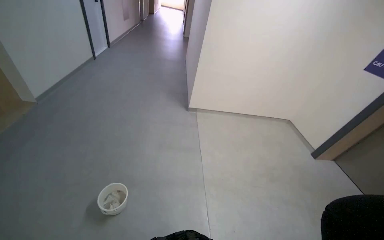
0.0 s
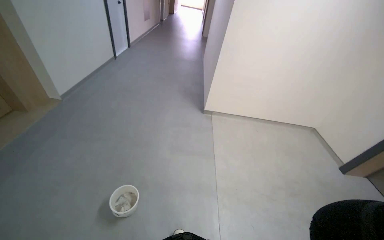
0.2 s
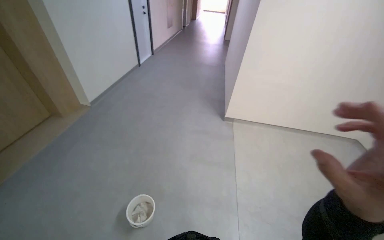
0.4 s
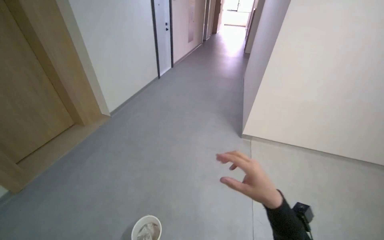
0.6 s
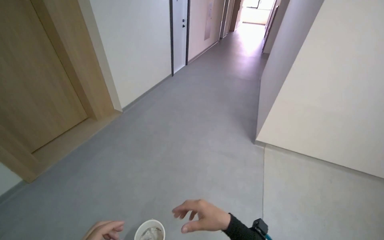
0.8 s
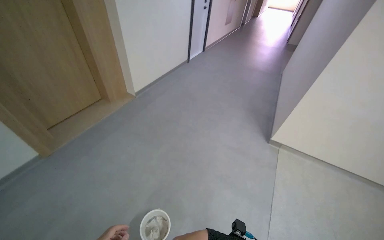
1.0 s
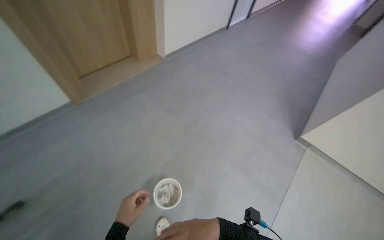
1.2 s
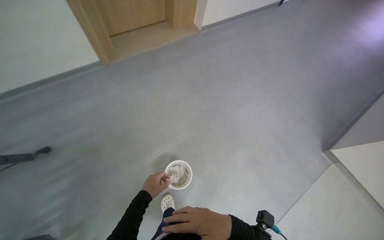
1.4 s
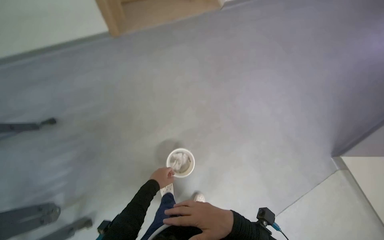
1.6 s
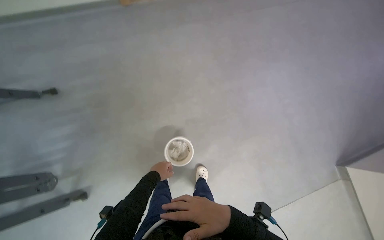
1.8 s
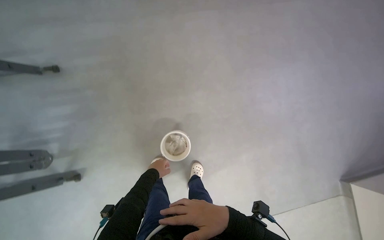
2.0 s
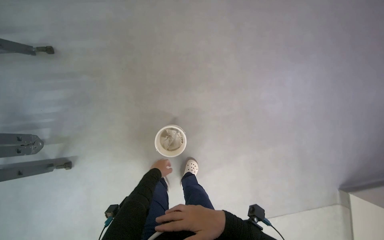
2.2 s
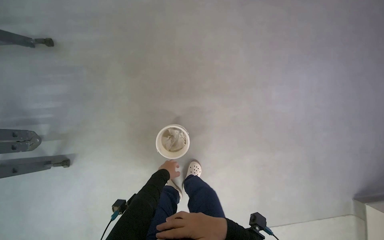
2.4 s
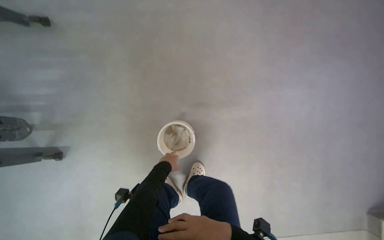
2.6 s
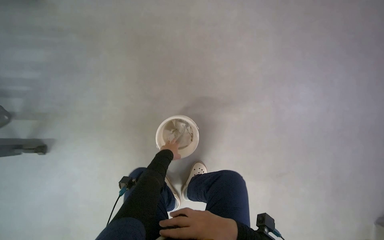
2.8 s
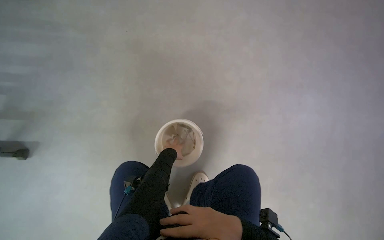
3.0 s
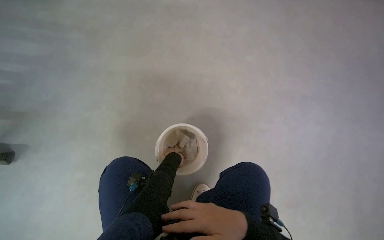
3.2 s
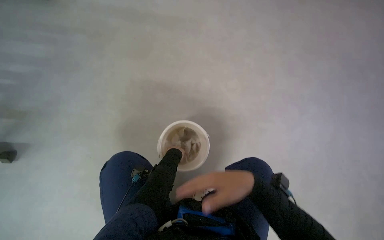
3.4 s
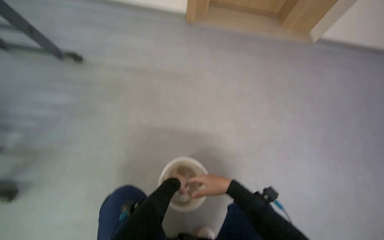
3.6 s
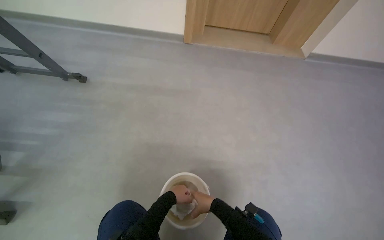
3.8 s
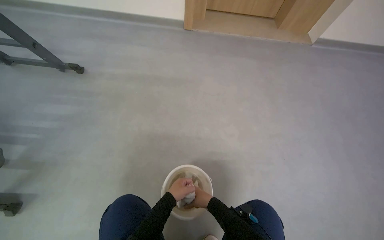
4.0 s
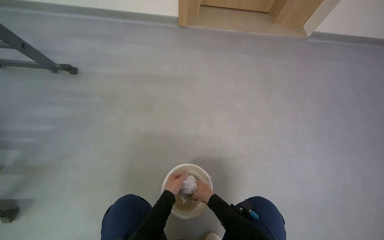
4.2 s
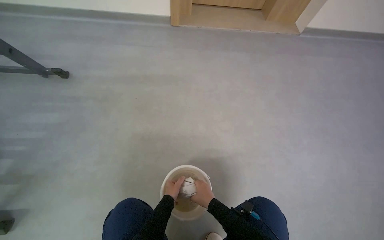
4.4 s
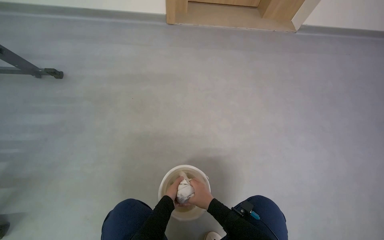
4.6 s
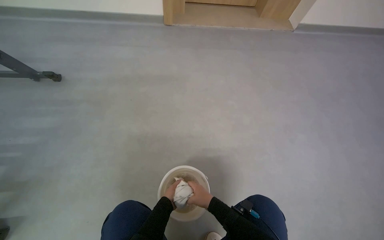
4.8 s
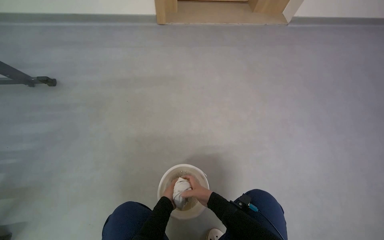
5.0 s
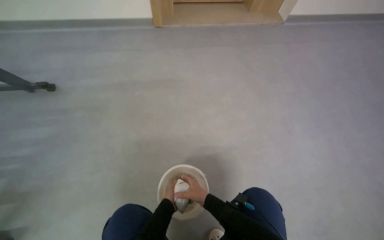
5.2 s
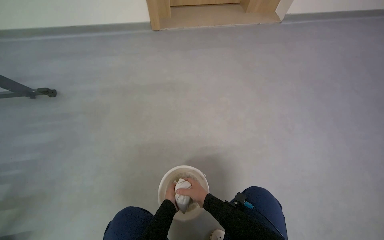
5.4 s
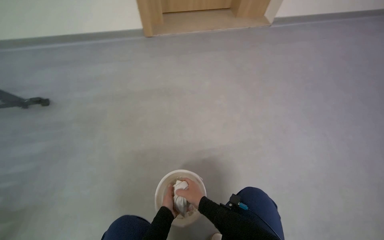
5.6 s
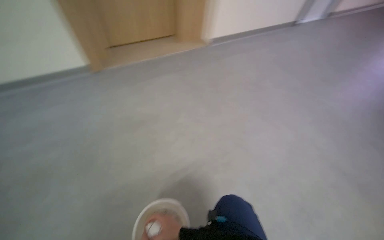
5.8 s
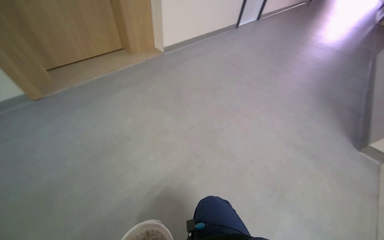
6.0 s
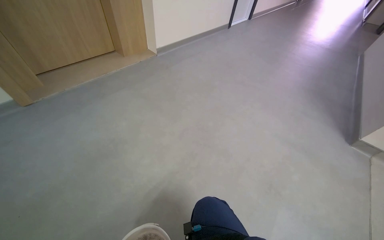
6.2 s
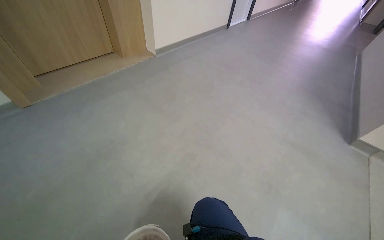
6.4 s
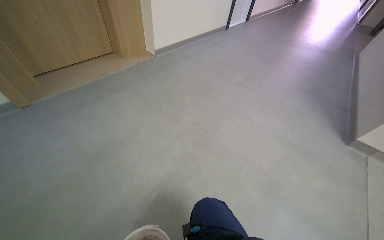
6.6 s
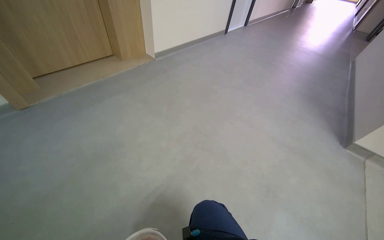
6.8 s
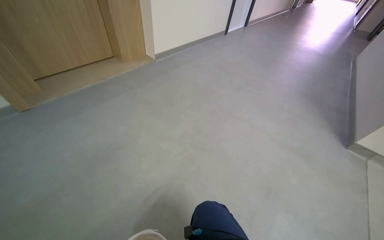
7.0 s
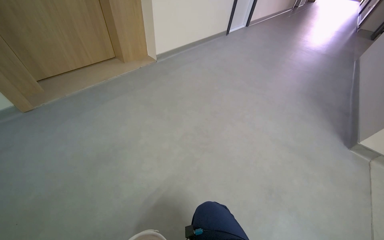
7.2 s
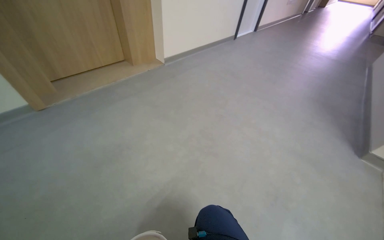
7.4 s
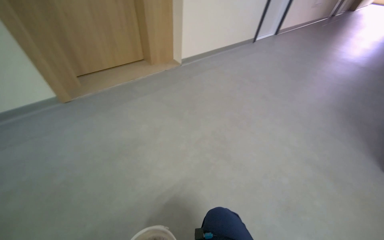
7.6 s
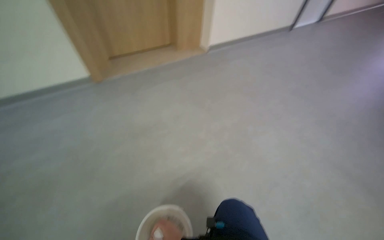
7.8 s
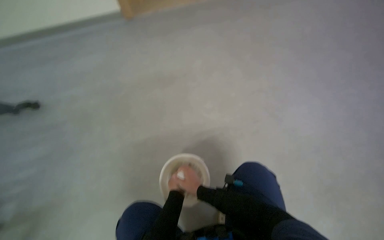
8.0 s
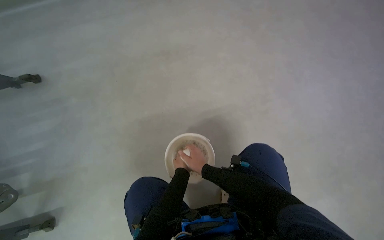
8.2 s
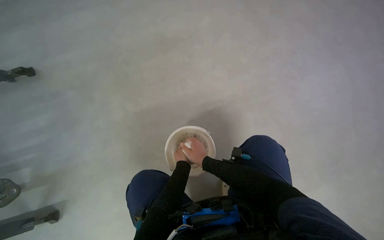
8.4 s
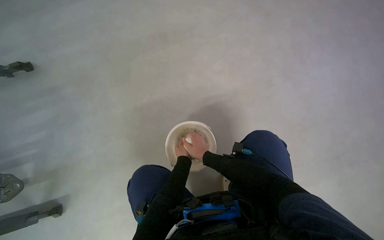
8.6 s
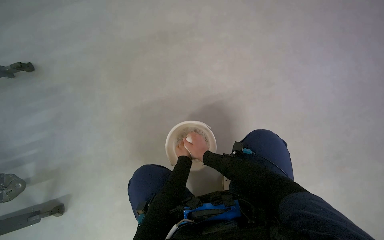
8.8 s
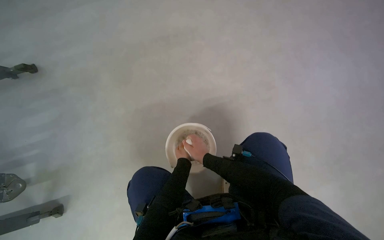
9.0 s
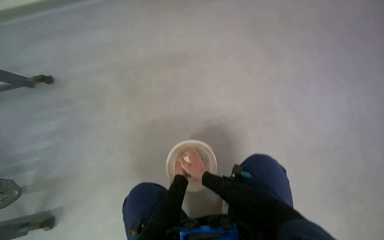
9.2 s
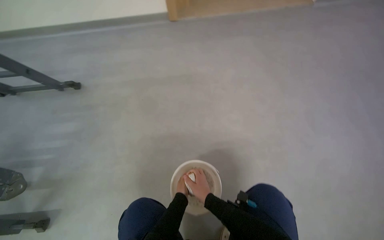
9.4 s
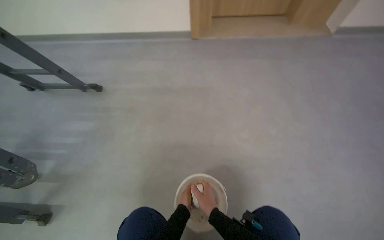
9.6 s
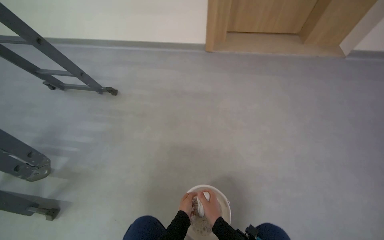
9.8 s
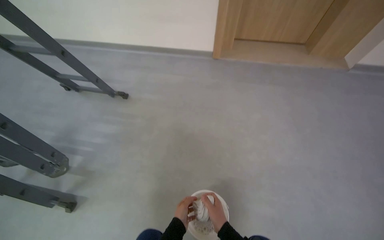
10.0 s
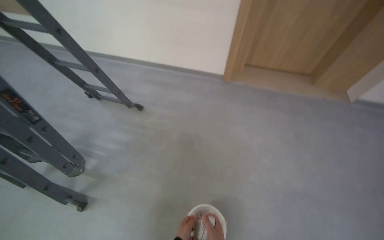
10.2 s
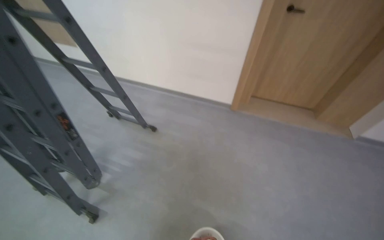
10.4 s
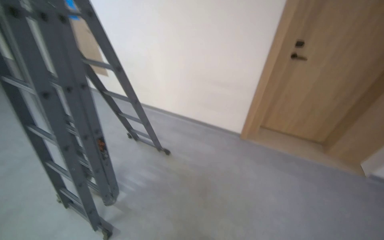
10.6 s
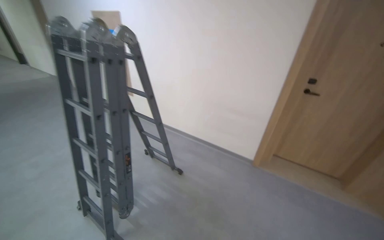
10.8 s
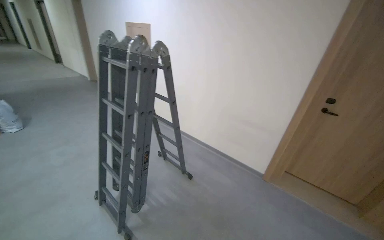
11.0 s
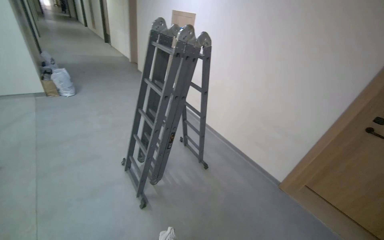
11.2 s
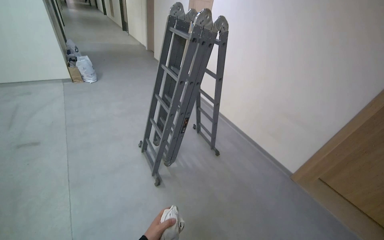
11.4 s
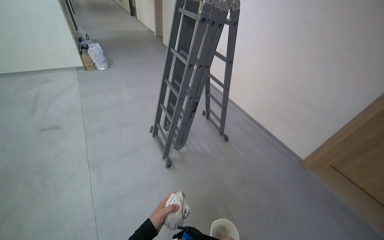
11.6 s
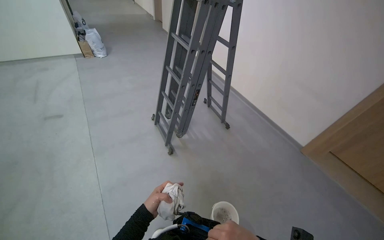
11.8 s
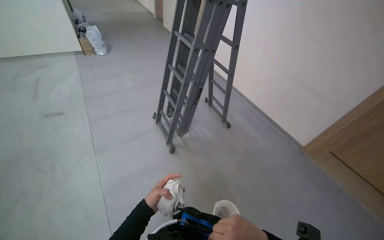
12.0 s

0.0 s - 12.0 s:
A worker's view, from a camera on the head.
Job: preparing cleaning supplies.
The whole recording: Preparing cleaning cloth. The worker wrings a white cloth in a bucket of water, preparing it for a cleaning task.
0.0 s - 1.6 s: The camera is carried about 50 cm. The head rotates about 65 degrees to the left. The view tilts approximately 25 degrees downward.
1.6 s - 3.0 s: The camera travels some 40 cm. The scene turns roughly 25 degrees clockwise in the picture.
3.0 s - 4.4 s: The view tilts roughly 25 degrees upward.
4.4 s - 6.0 s: The wearer looks approximately 30 degrees further to the right.
7.6 s - 9.0 s: The head rotates approximately 25 degrees to the left. The view tilts some 35 degrees downward.
9.0 s - 10.4 s: The head travels approximately 50 cm. The head turns to the left by about 40 degrees. The camera pitches upward, by approximately 30 degrees.
10.4 s - 12.0 s: The head travels about 50 cm. The wearer's head swings approximately 40 degrees to the left.

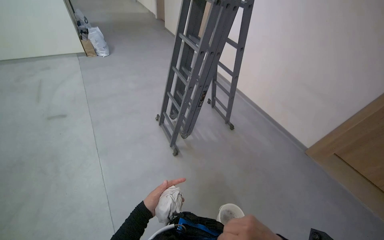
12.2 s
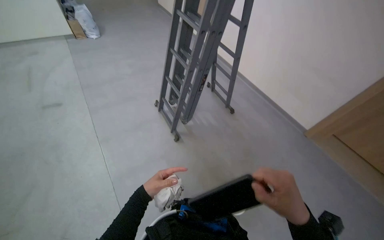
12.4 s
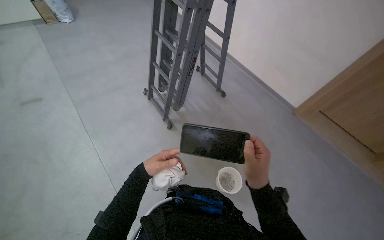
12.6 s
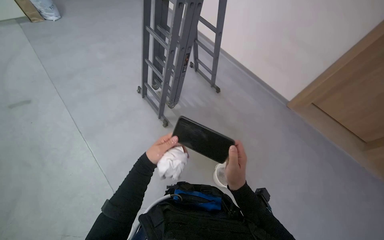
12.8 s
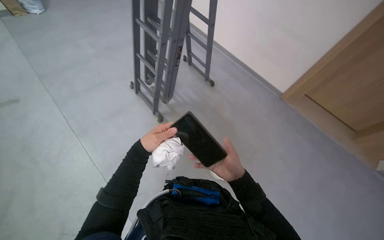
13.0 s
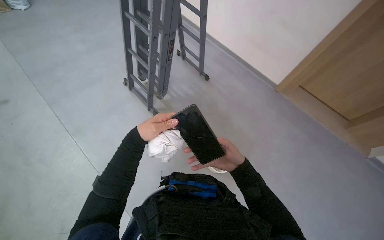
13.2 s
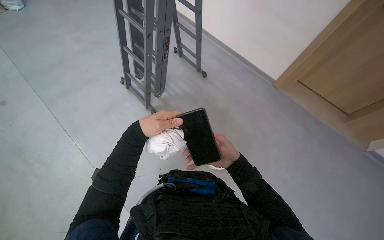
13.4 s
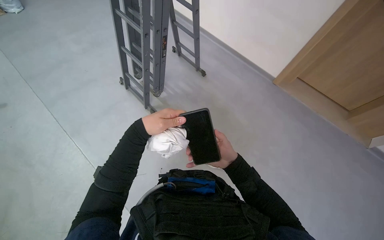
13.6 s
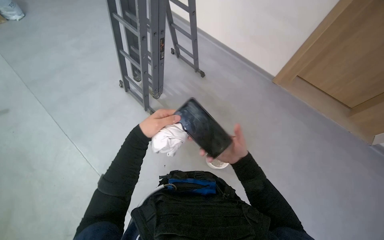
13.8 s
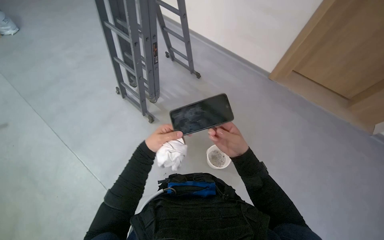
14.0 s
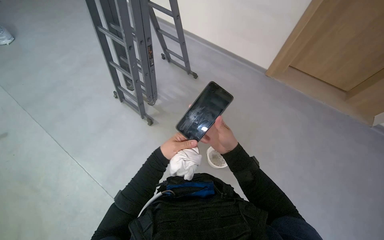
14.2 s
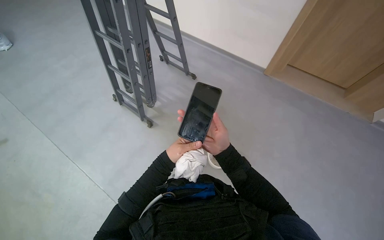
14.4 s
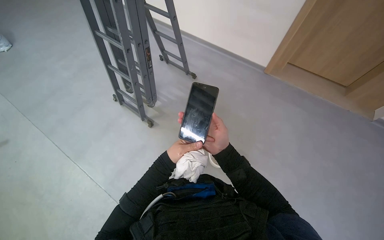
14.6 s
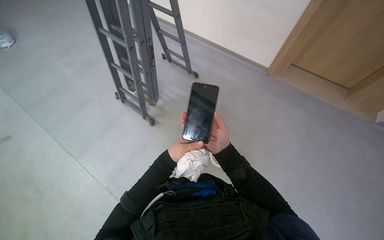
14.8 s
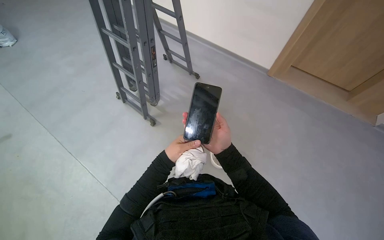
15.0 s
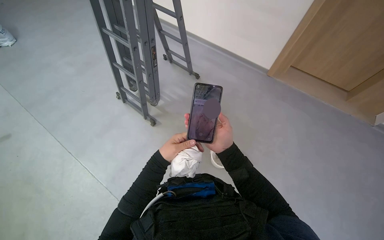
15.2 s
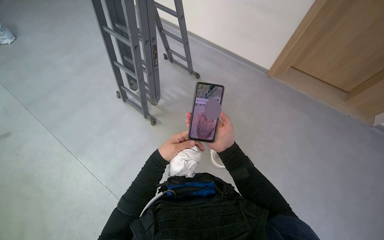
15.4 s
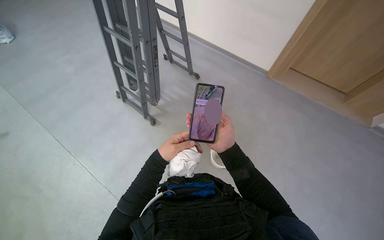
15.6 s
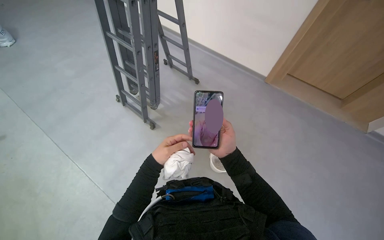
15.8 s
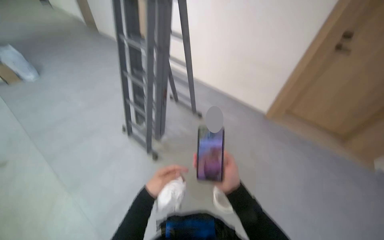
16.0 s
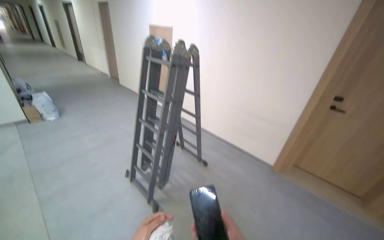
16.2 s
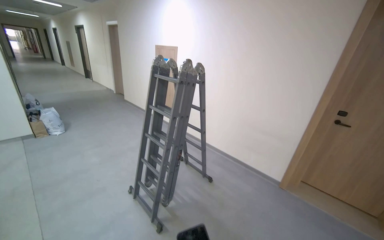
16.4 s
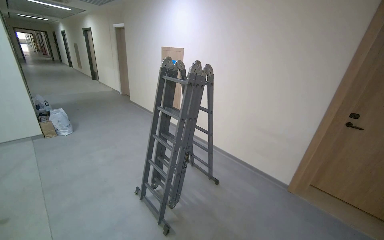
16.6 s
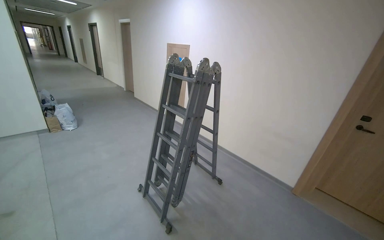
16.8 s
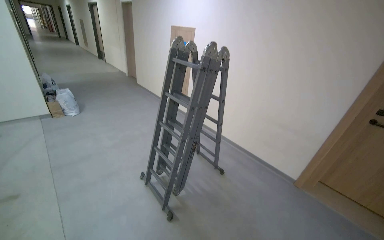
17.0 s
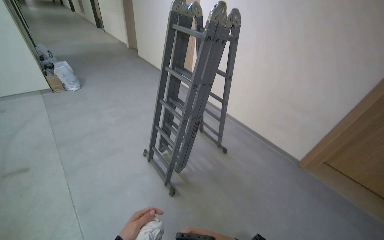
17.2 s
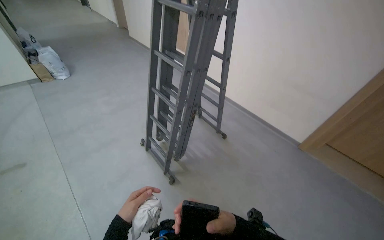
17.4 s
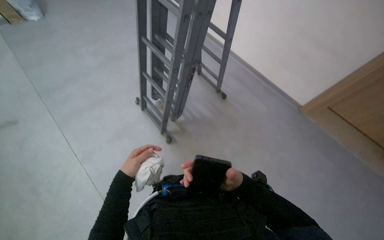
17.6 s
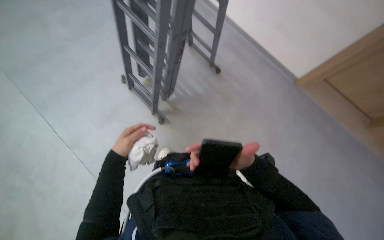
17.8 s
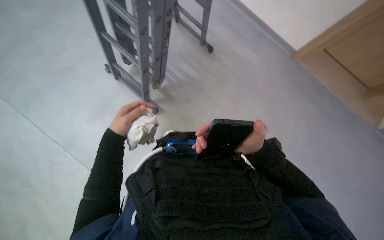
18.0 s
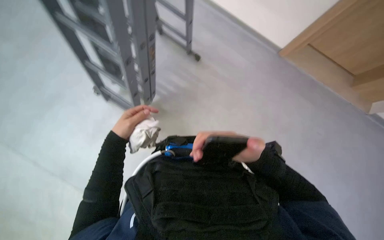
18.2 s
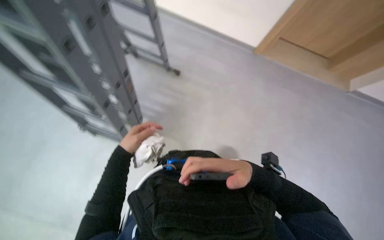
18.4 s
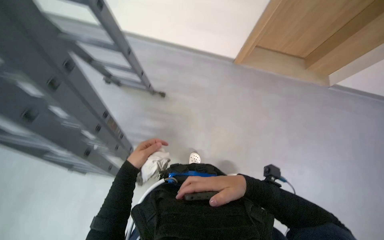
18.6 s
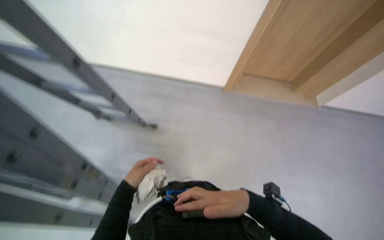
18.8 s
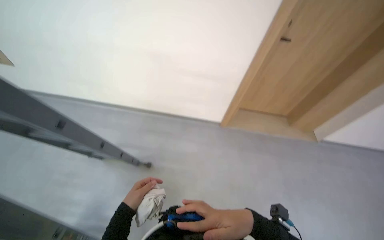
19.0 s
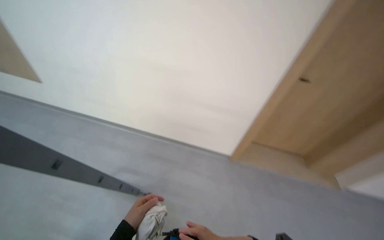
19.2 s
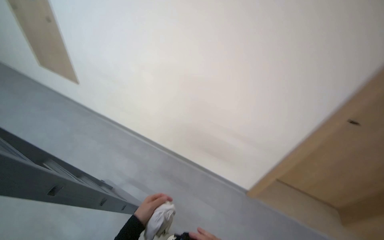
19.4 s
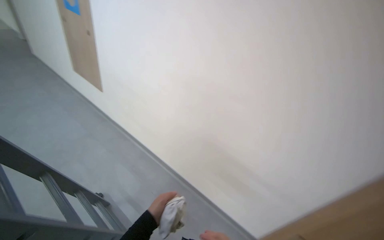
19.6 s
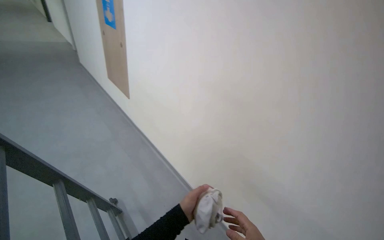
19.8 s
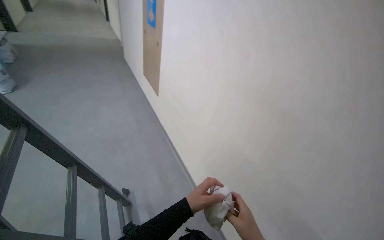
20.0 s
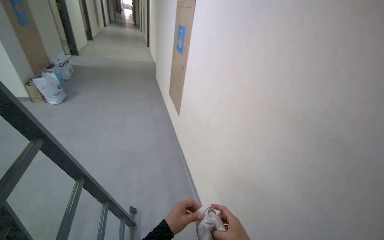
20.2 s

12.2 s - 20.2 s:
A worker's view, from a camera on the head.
Job: preparing cleaning supplies.
The whole recording: Preparing cleaning cloth. The worker wrings a white cloth in a bucket of water, preparing it for a cleaning task.
12.2 s - 13.8 s: The view tilts roughly 20 degrees downward. The left hand goes roughly 15 cm up the picture.
15.4 s - 17.0 s: The view tilts some 35 degrees upward.
17.0 s - 18.6 s: The camera travels about 40 cm. The wearer looks about 40 degrees further to the right. The view tips downward by roughly 30 degrees.
18.6 s - 20.2 s: The head turns to the left by some 50 degrees. The camera pitches upward, by approximately 60 degrees.
